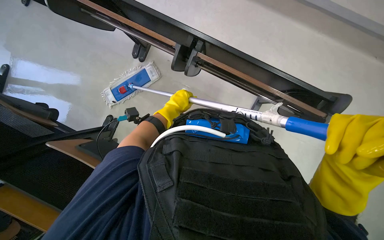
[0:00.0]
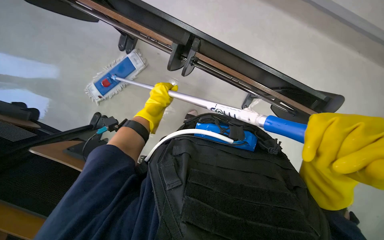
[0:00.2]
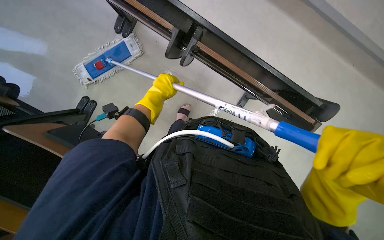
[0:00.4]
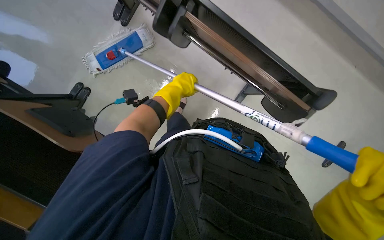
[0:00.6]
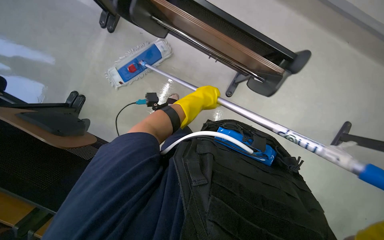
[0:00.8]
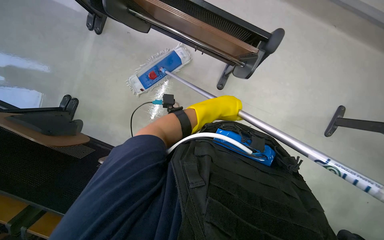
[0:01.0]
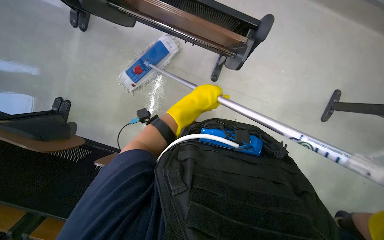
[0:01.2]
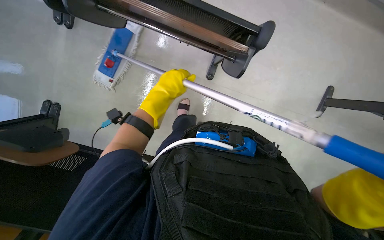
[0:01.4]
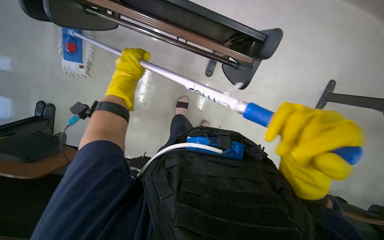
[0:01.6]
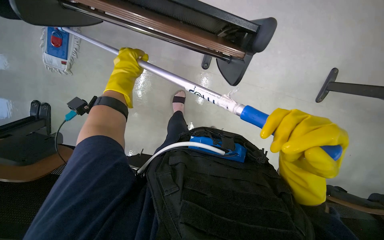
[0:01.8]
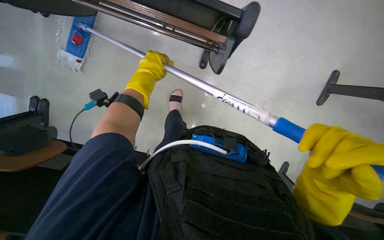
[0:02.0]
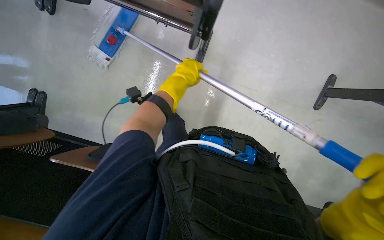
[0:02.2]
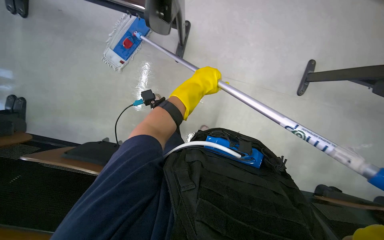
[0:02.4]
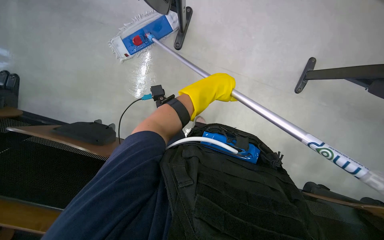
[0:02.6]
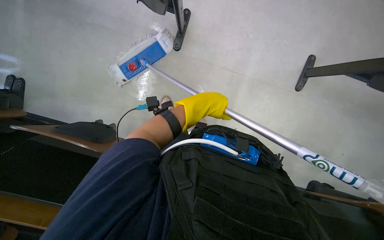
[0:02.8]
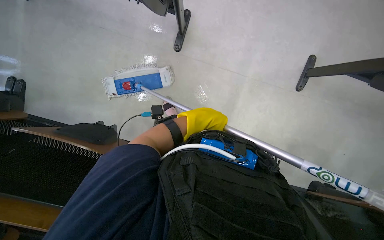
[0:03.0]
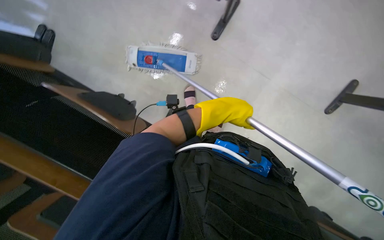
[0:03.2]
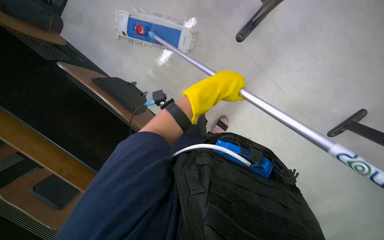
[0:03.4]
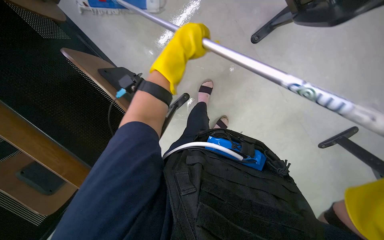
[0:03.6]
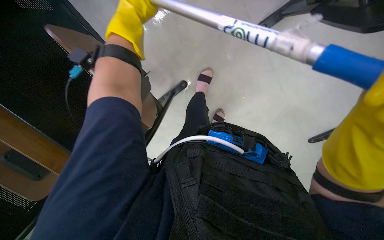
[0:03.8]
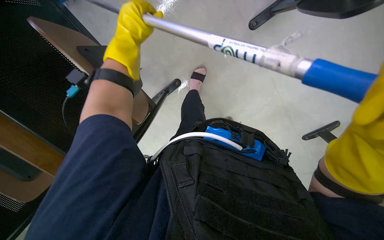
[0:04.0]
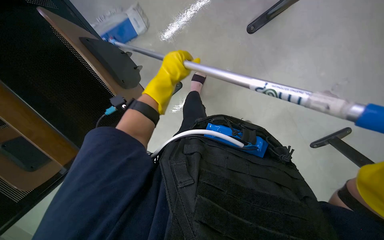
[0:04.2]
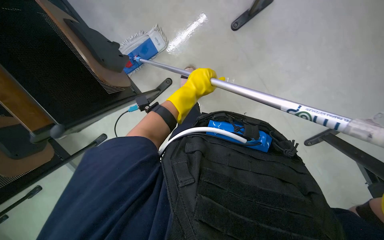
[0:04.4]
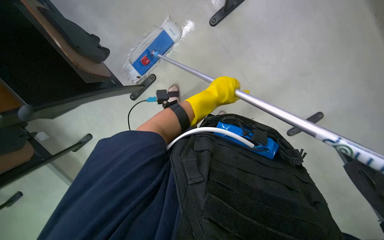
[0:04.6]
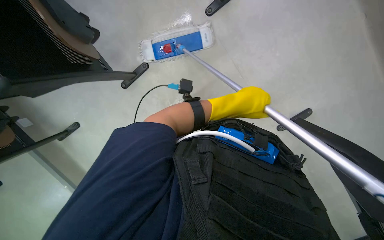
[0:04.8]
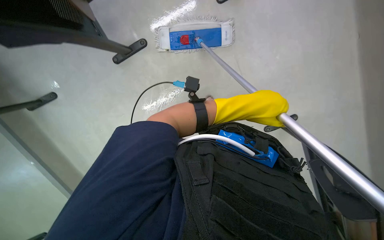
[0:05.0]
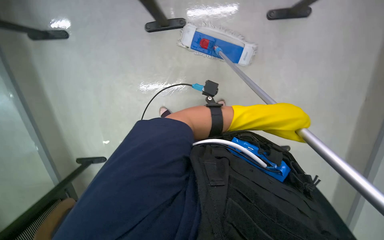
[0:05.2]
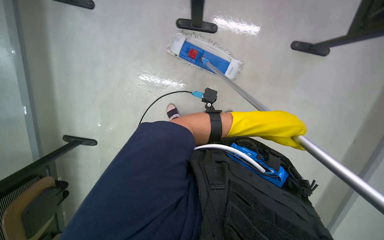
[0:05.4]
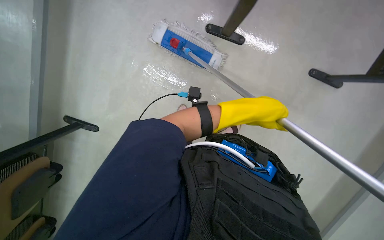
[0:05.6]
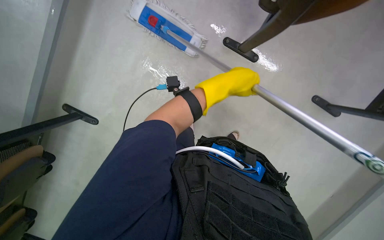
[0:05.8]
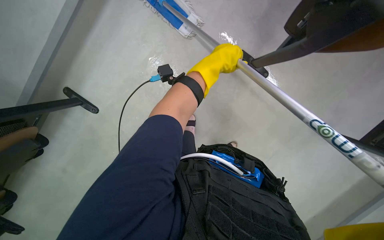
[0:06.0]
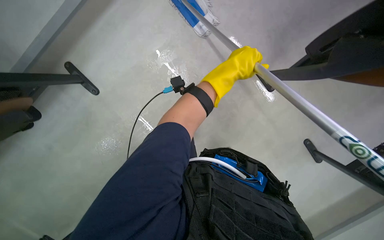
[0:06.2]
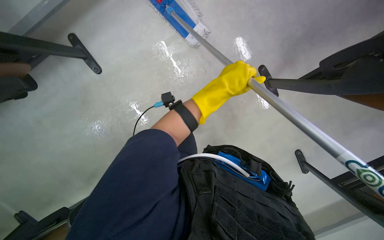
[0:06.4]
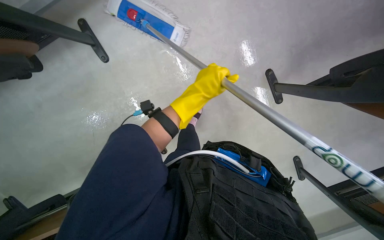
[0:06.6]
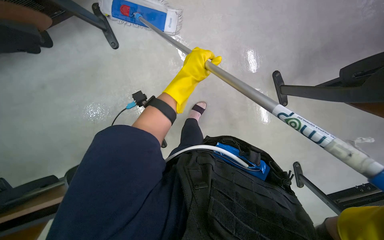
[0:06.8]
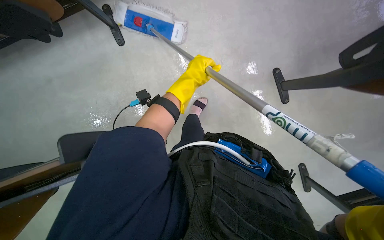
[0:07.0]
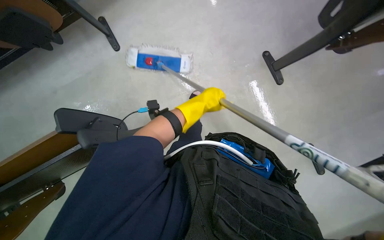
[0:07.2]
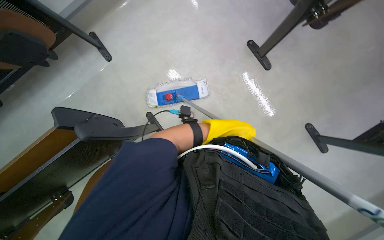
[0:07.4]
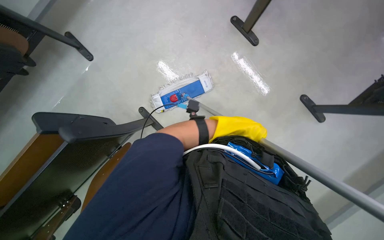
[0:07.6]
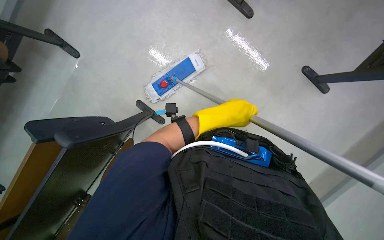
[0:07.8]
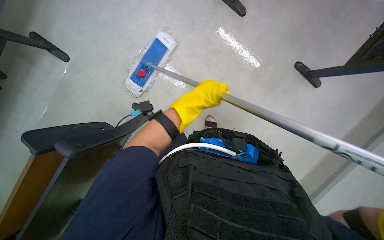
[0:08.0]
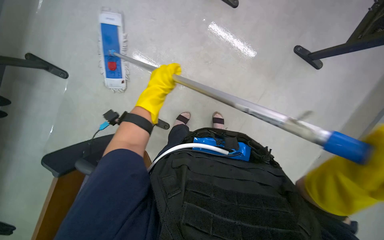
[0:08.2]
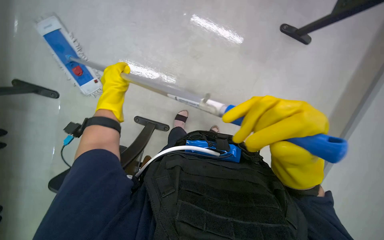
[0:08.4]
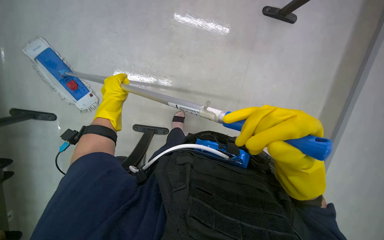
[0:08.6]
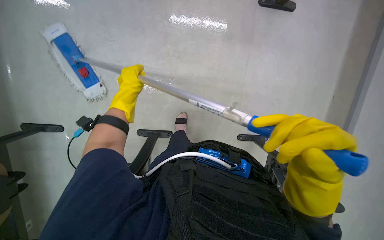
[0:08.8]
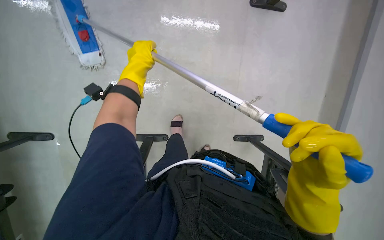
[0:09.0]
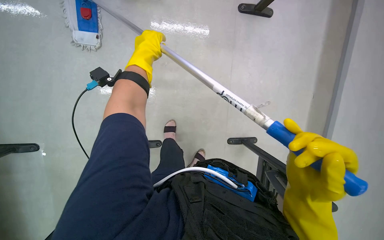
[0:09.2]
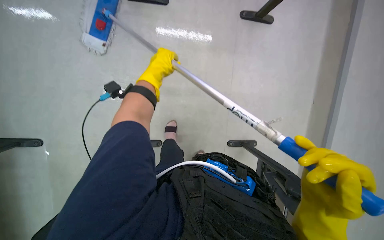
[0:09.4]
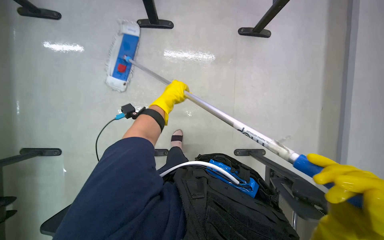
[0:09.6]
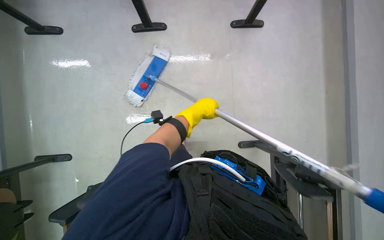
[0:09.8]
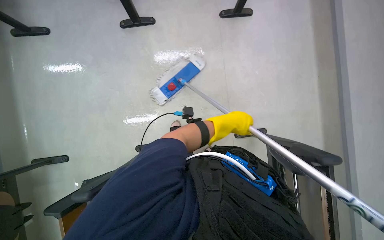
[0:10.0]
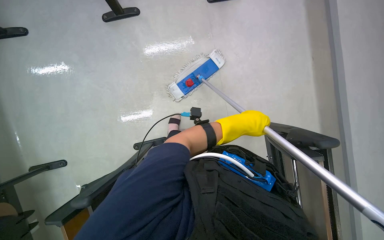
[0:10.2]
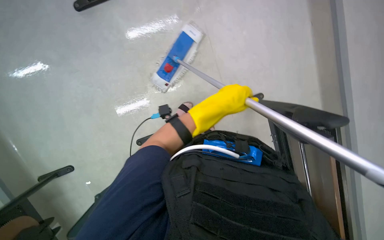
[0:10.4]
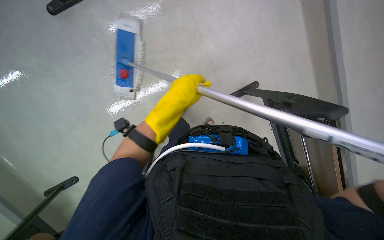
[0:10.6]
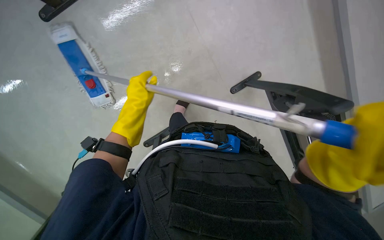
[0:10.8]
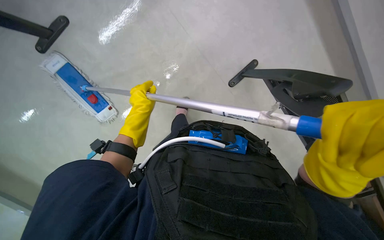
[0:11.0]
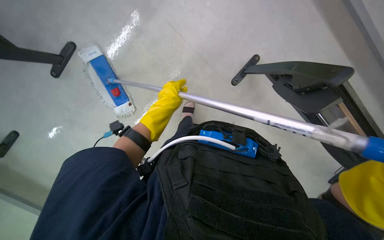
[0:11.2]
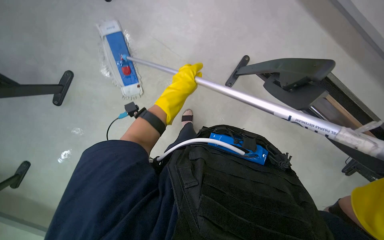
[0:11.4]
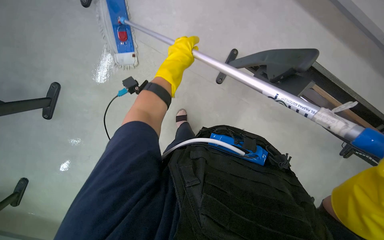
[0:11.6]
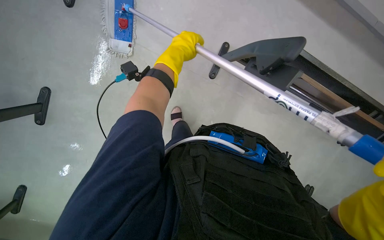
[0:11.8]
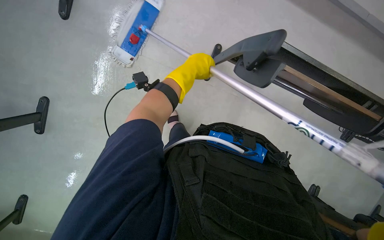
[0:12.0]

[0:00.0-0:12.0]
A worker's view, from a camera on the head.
Job: mopping floor.
The whole recording: Mopping floor with flat mop. The worker mops the floor with a flat mop, periodically cleaning the mop head in a bucket.
0:00.0 to 0:01.6: The left hand heads to the left, nearer to the camera and up the picture, covering about 25 cm.
0:01.6 to 0:03.0: The left hand moves nearer to the camera, down the picture and to the right, roughly 25 cm.
0:03.0 to 0:04.4: The left hand goes to the left and returns, roughly 15 cm each way.
0:04.4 to 0:06.0: The left hand goes to the right and returns, approximately 10 cm each way.
0:06.0 to 0:07.6: The left hand goes approximately 15 cm farther from the camera and down the picture.
0:07.6 to 0:09.0: The view tilts about 15 degrees downward. The left hand moves to the left and up the picture, some 25 cm.
0:09.0 to 0:10.4: The left hand goes roughly 50 cm to the right and down the picture.
0:10.4 to 0:12.0: The left hand travels to the left by about 15 cm.

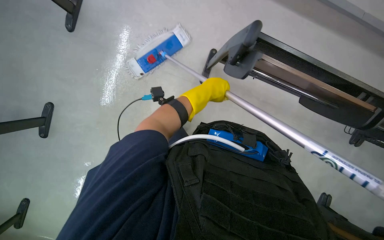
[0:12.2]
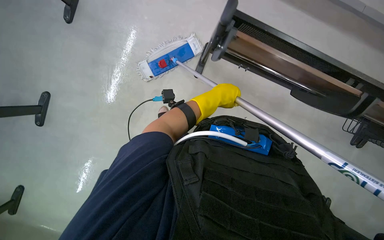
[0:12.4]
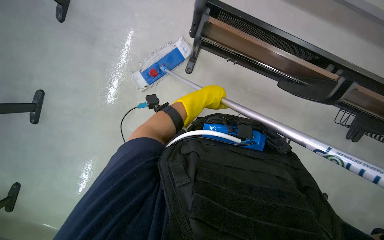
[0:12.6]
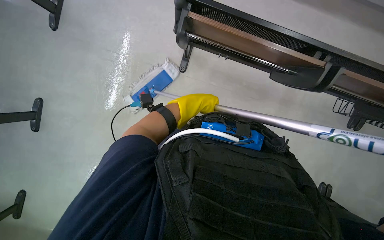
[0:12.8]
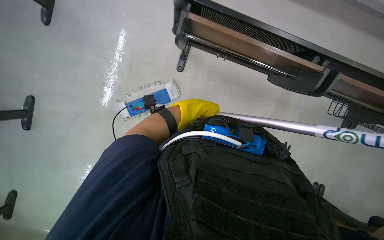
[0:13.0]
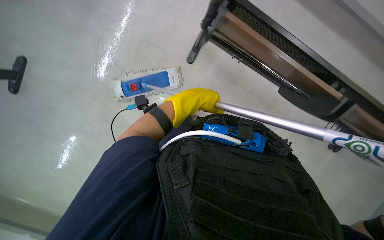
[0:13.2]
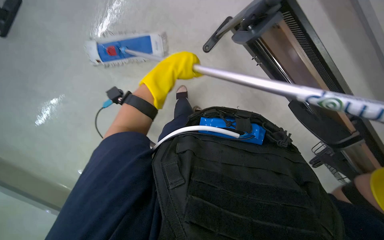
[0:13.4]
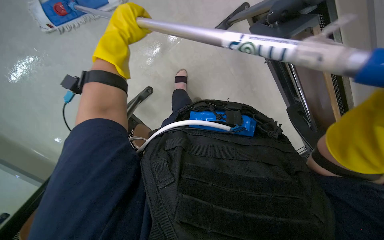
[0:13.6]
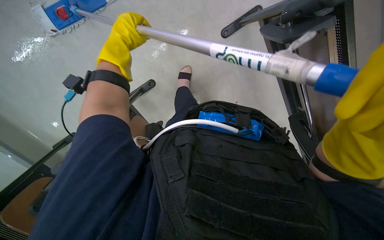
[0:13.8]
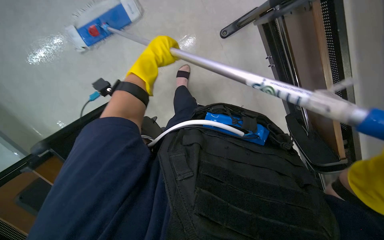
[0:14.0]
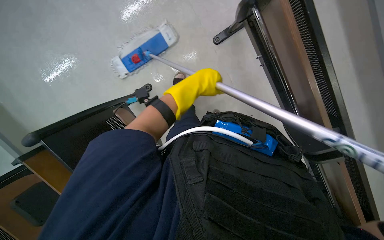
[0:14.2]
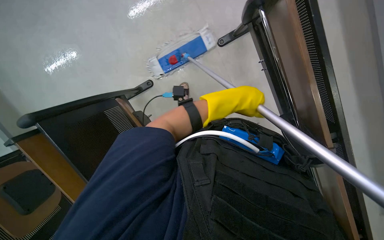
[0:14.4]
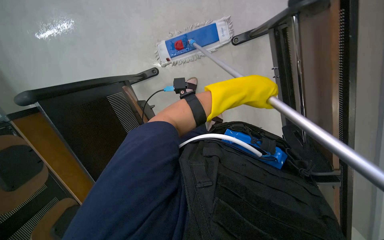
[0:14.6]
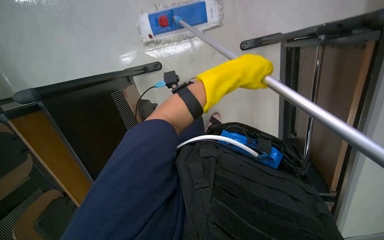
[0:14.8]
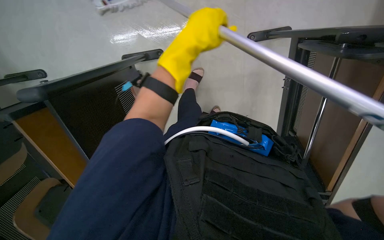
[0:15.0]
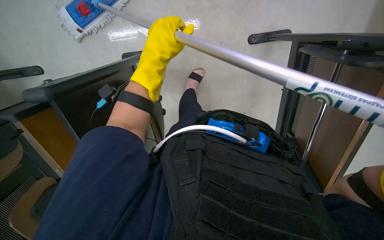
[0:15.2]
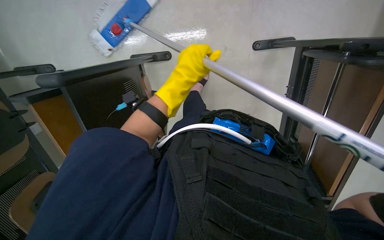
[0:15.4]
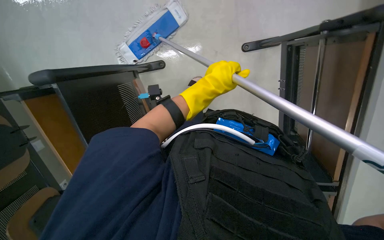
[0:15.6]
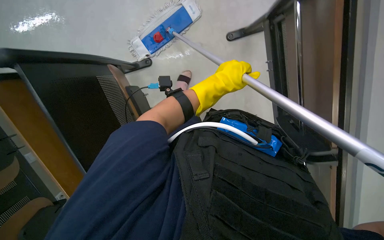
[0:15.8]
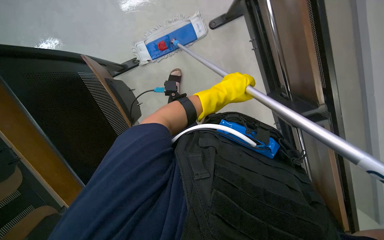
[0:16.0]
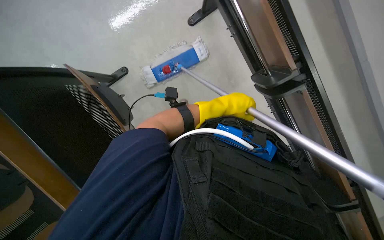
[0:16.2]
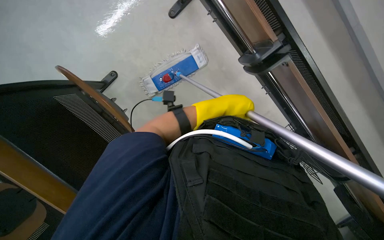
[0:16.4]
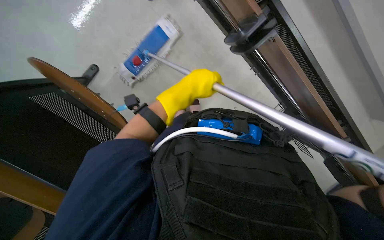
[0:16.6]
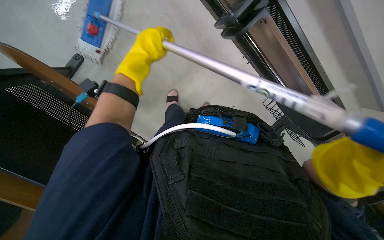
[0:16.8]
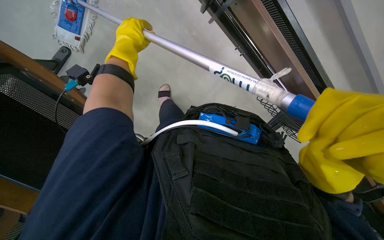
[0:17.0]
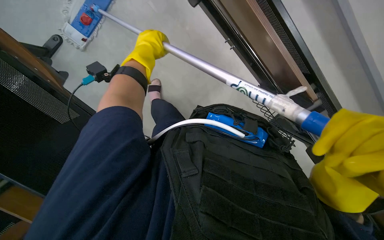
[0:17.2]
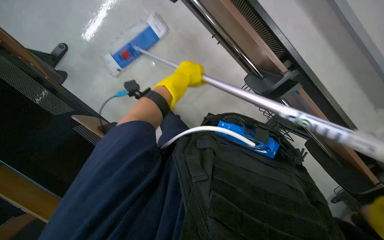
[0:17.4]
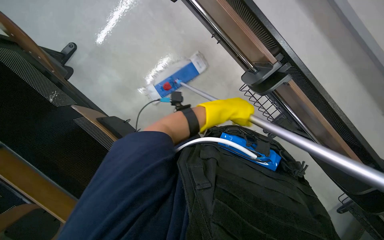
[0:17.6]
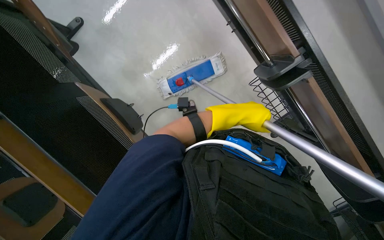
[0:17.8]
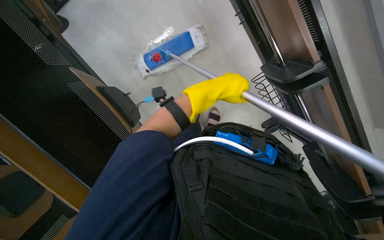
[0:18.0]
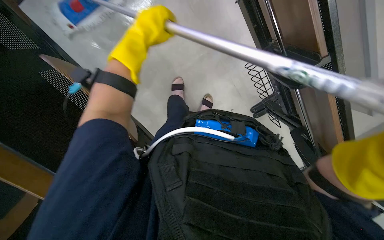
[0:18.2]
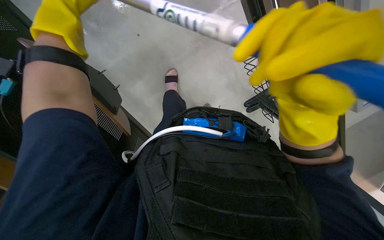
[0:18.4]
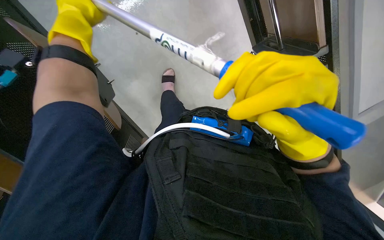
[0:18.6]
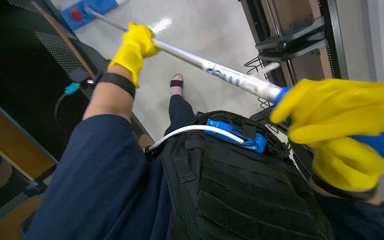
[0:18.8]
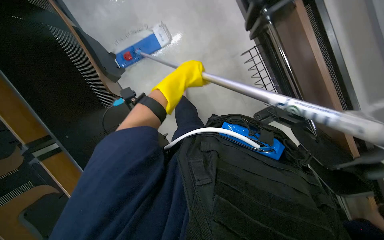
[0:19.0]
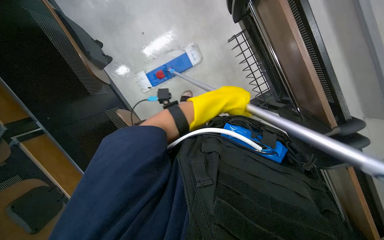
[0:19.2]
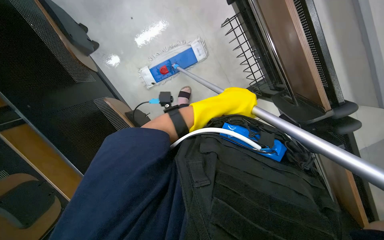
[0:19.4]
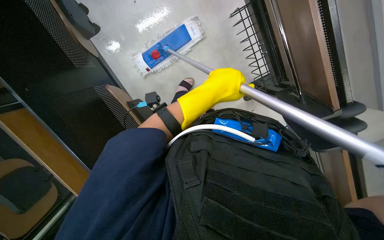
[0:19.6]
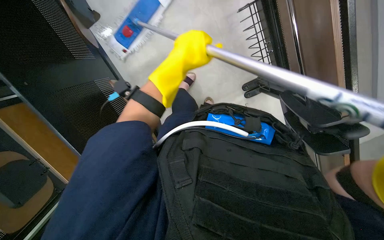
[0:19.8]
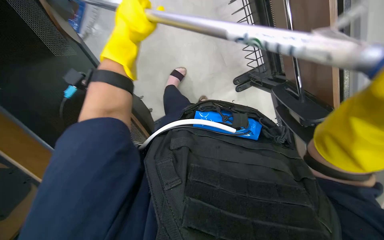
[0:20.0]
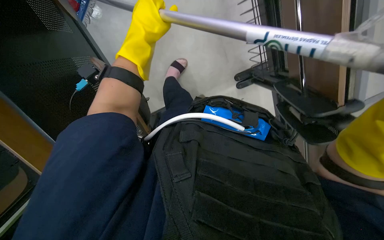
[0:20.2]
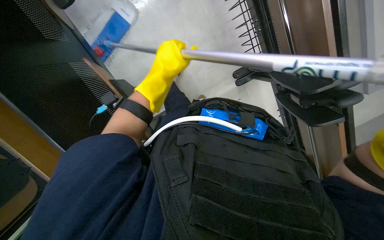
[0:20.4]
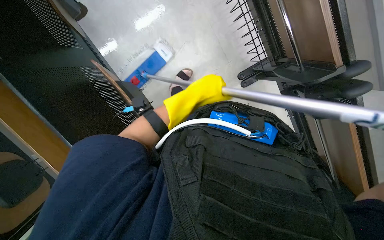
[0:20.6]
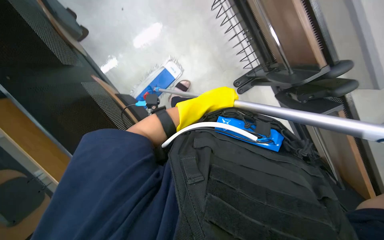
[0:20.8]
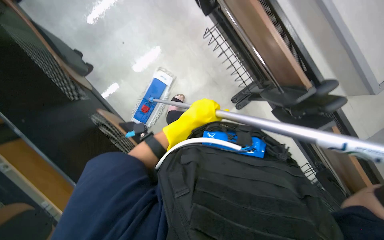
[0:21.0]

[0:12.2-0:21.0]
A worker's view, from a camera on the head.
Job: mopping floor.
The whole recording: Mopping floor with flat mop. The worker mops the floor with a flat mop, periodically cleaning the mop head in a bucket.
0:12.2 to 0:13.6: The camera is aimed some 15 degrees further to the right. The view tilts some 20 degrees downward.
0:13.6 to 0:15.2: The camera is aimed some 20 degrees further to the right.
0:15.2 to 0:16.6: The view tilts roughly 15 degrees upward.
0:16.6 to 0:18.0: The left hand swings left and right, some 30 cm each way, with 2 reversals.
0:18.0 to 0:19.6: The camera is aimed about 30 degrees further to the left. The left hand goes to the left and returns, about 30 cm each way.
0:19.6 to 0:21.0: The left hand travels up the picture and back again, approximately 10 cm each way.
